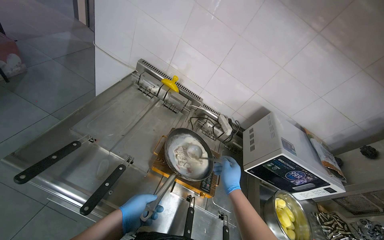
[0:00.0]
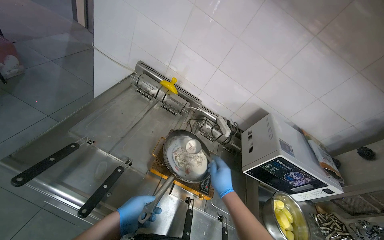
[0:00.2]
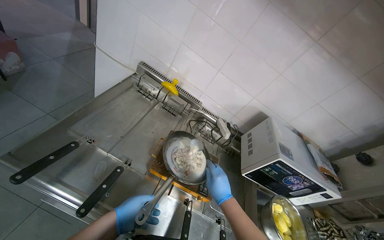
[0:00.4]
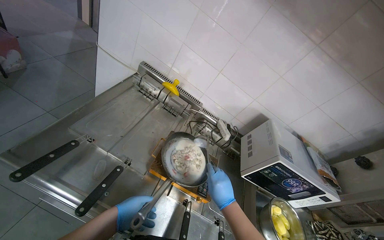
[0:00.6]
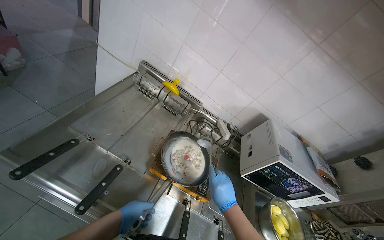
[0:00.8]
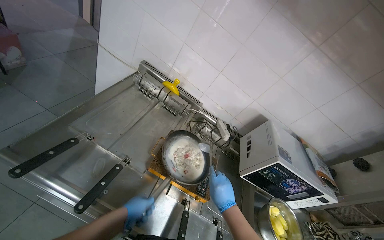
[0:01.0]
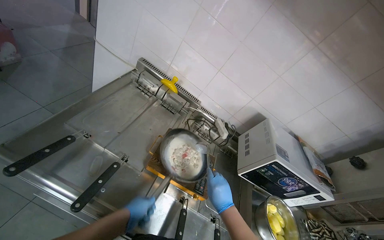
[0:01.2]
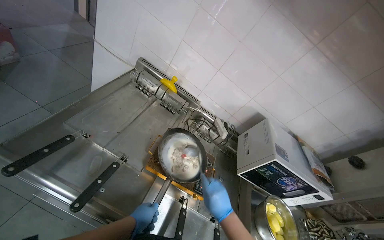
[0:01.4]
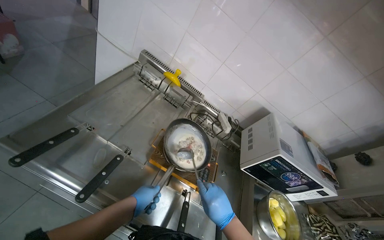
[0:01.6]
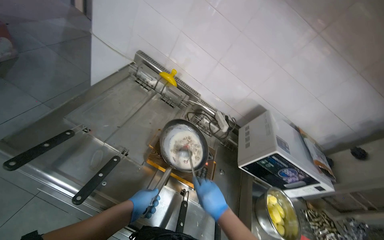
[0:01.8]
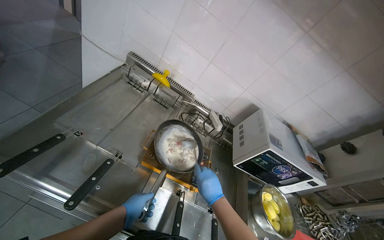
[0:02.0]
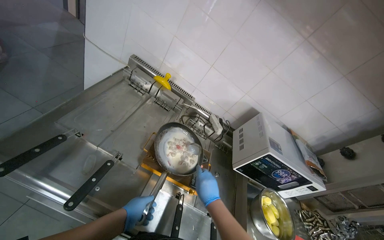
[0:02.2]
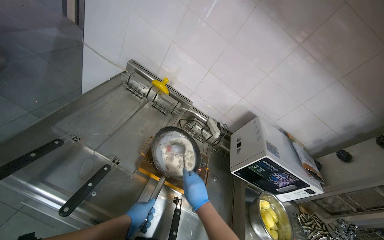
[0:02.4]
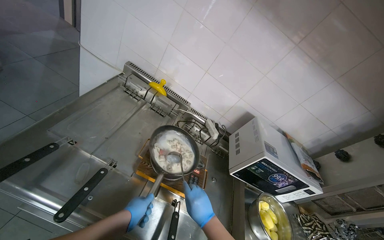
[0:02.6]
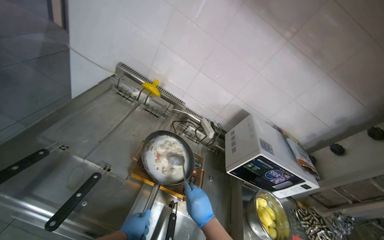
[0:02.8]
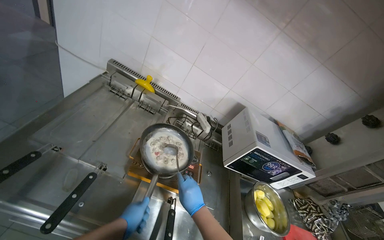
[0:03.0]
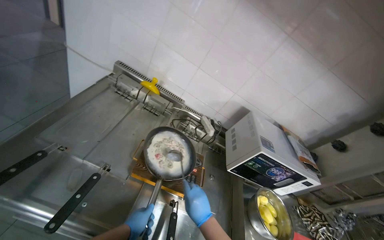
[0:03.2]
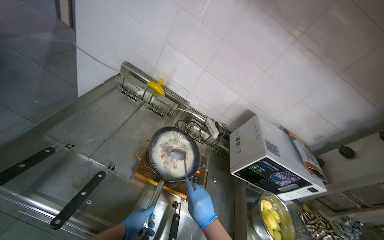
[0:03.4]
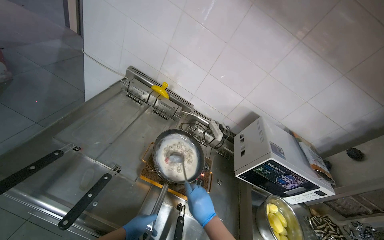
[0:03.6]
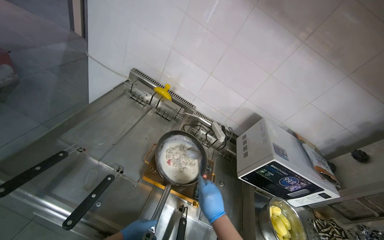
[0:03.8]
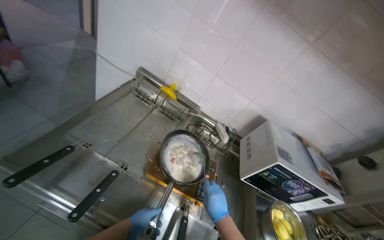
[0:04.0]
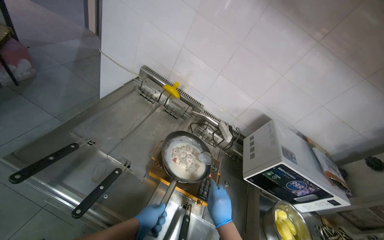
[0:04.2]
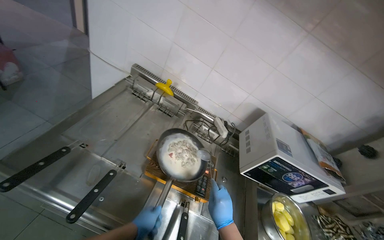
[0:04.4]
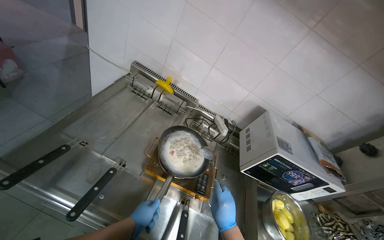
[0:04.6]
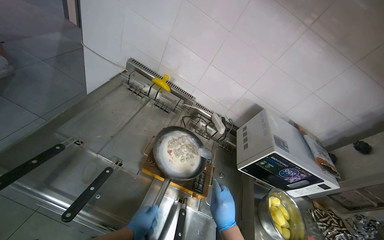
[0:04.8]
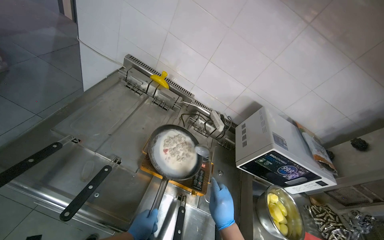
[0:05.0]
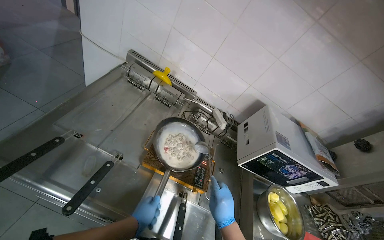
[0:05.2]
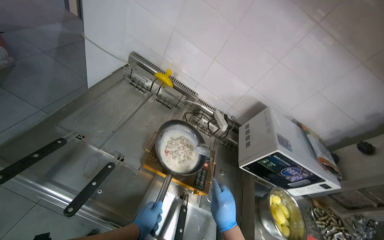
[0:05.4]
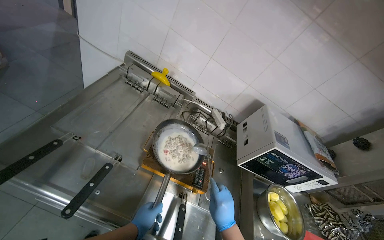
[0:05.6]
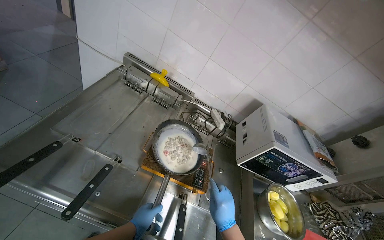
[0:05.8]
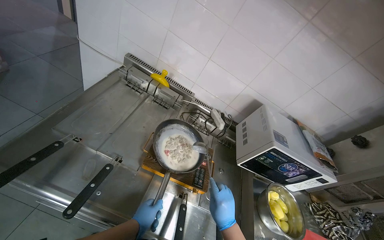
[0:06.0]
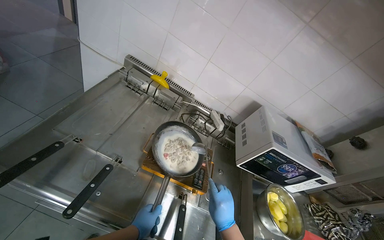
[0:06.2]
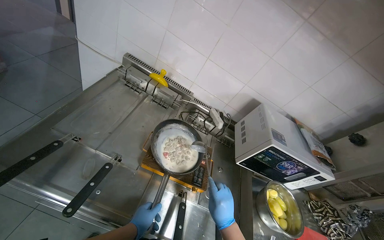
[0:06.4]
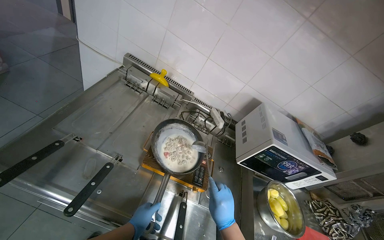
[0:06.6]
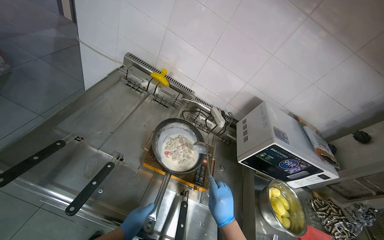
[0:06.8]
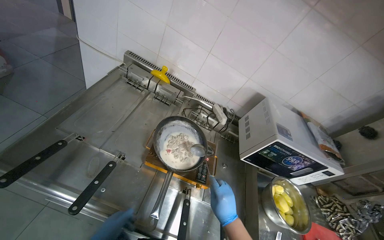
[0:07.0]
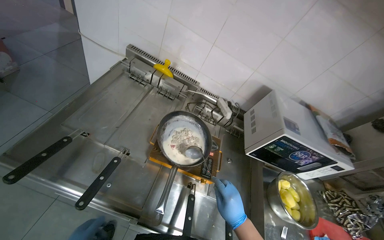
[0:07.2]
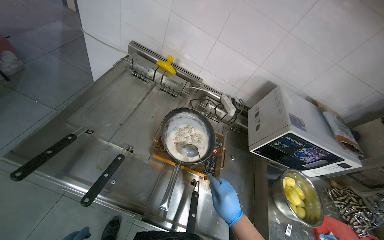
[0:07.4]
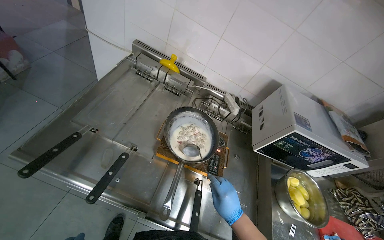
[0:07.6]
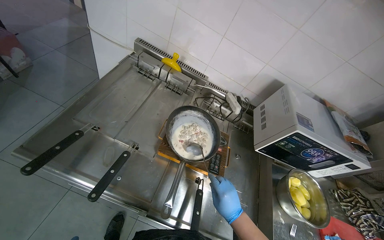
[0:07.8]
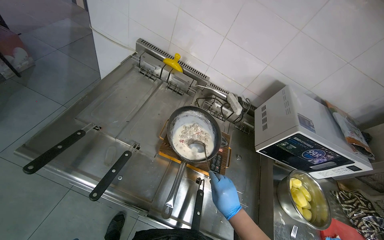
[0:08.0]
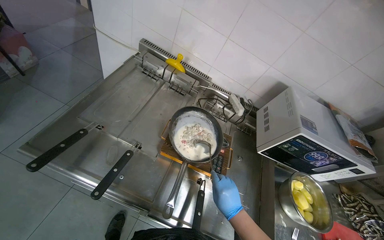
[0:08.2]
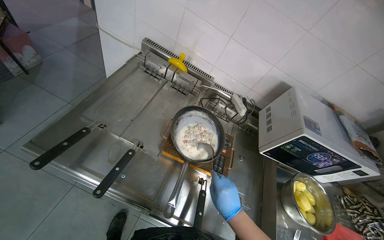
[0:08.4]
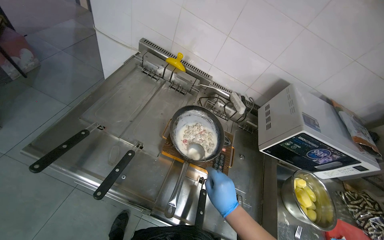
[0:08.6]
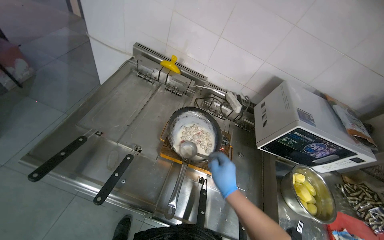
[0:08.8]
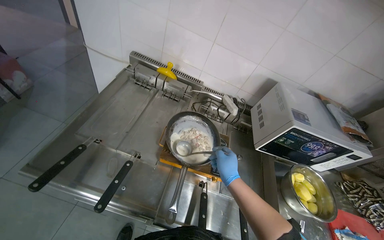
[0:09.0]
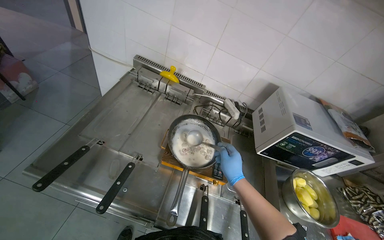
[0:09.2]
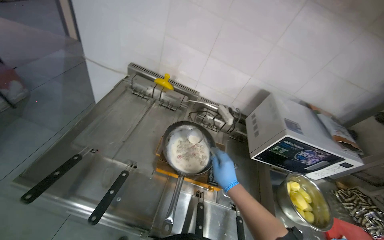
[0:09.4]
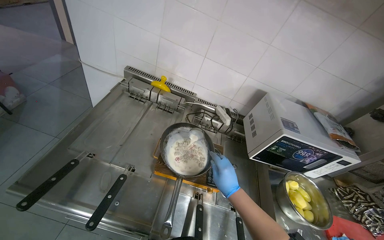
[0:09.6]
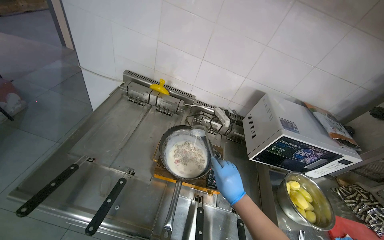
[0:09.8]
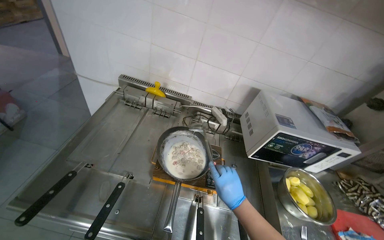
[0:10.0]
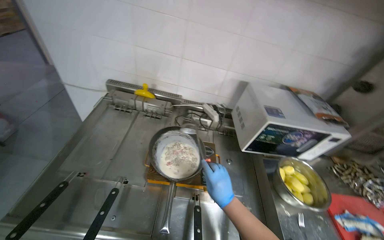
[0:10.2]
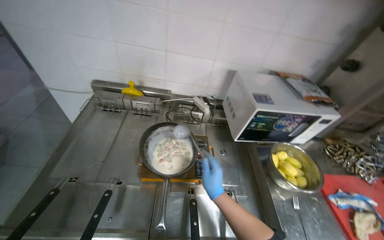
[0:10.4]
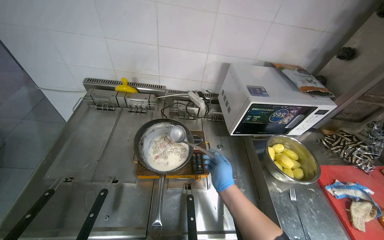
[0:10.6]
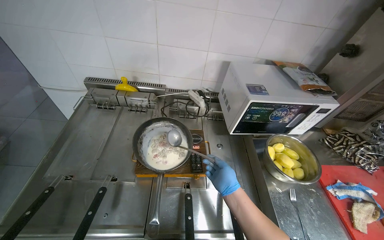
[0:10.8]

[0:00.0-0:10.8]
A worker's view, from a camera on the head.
Job: cooking food.
The whole recording: Cooking ingredients in pan. The worker pours milk and stirs ingredients in a pan on the stove.
0:00.0 to 0:01.6: The right hand travels nearer to the camera by about 10 cm.
0:01.6 to 0:03.0: The hands stay close to where they were, moving slightly.
0:04.6 to 0:06.2: The hands make small movements and keep their place.
0:07.8 to 0:09.2: The right hand shifts about 10 cm up the picture.
0:09.2 to 0:10.8: The right hand is displaced down the picture by roughly 10 cm.

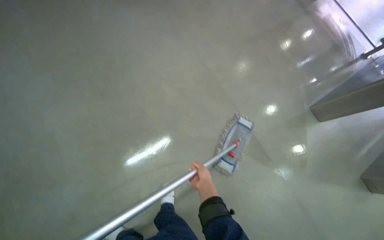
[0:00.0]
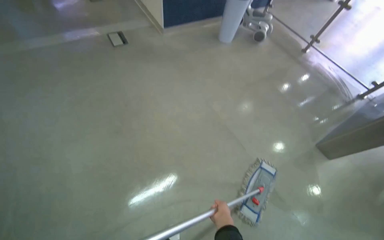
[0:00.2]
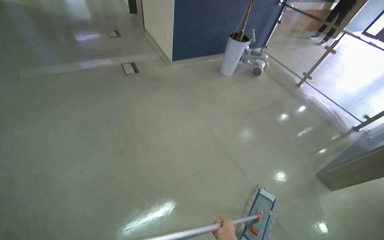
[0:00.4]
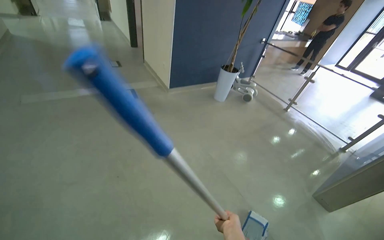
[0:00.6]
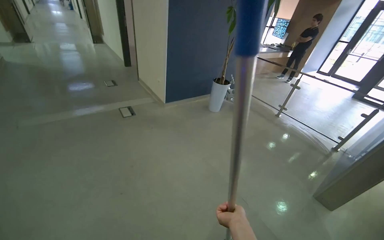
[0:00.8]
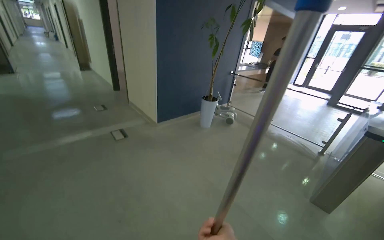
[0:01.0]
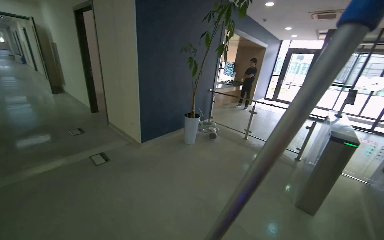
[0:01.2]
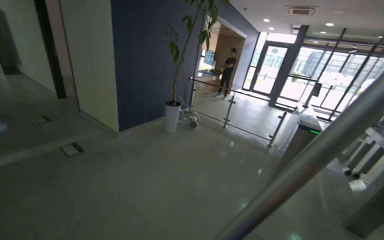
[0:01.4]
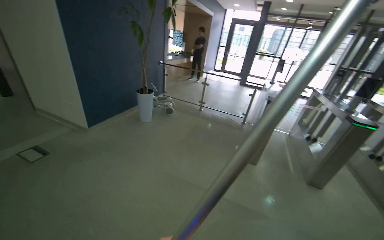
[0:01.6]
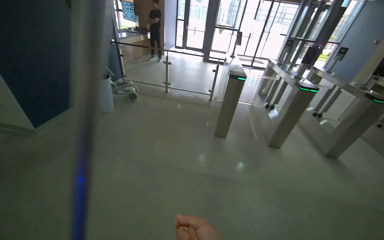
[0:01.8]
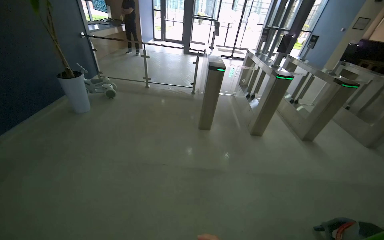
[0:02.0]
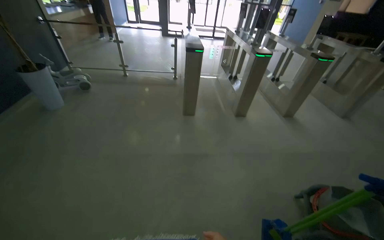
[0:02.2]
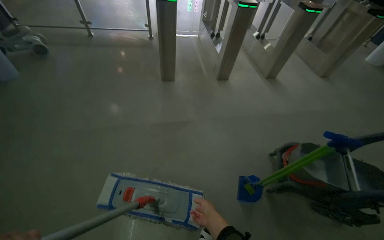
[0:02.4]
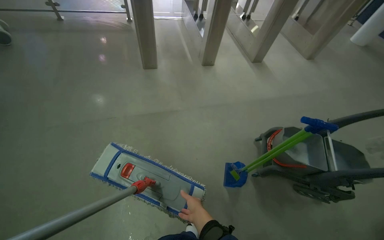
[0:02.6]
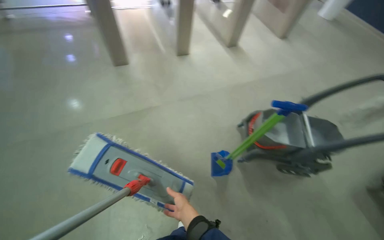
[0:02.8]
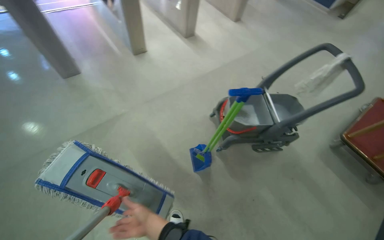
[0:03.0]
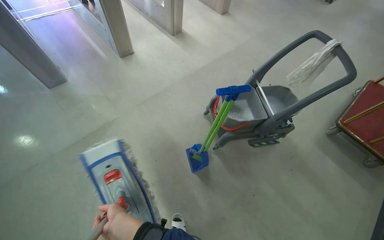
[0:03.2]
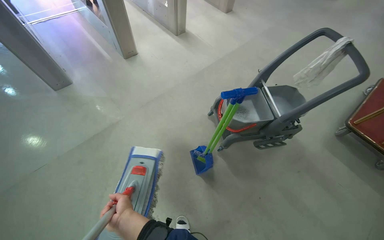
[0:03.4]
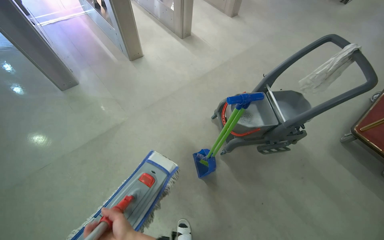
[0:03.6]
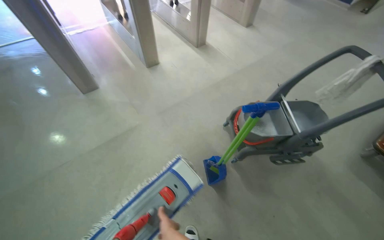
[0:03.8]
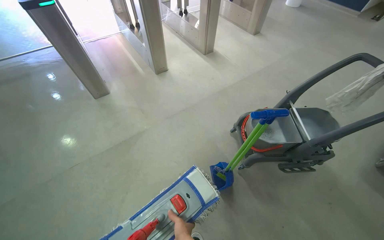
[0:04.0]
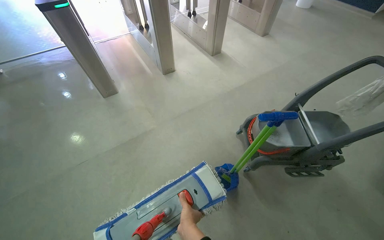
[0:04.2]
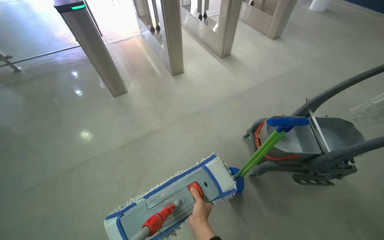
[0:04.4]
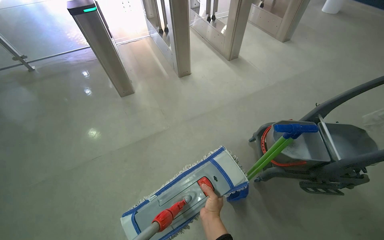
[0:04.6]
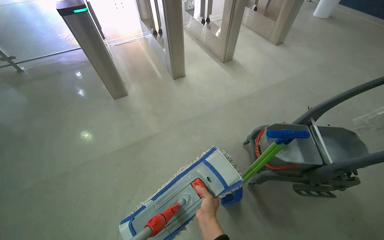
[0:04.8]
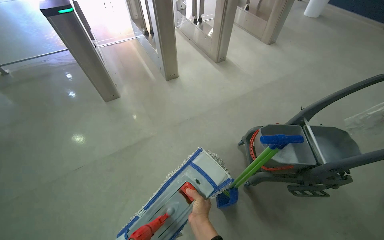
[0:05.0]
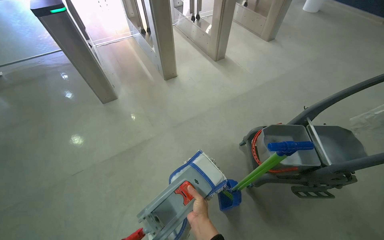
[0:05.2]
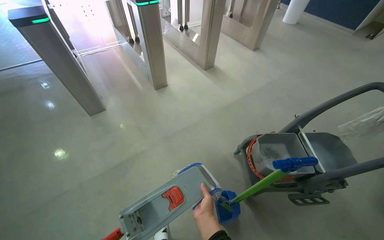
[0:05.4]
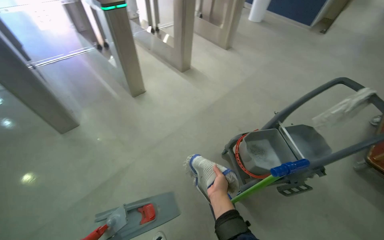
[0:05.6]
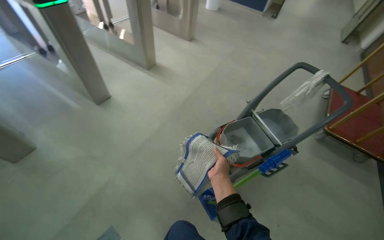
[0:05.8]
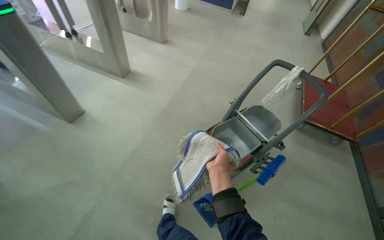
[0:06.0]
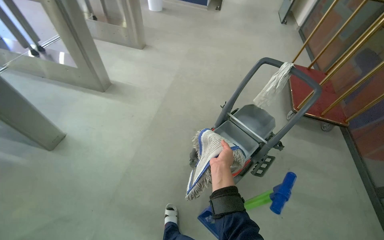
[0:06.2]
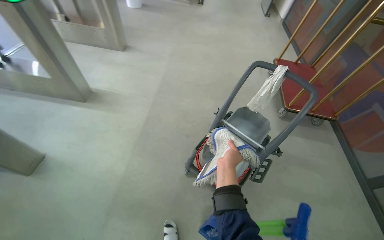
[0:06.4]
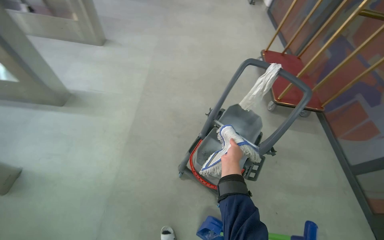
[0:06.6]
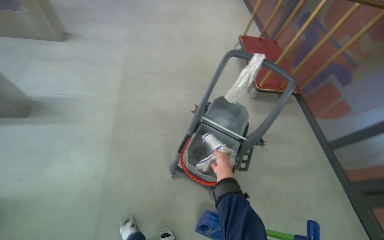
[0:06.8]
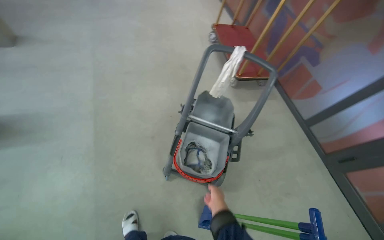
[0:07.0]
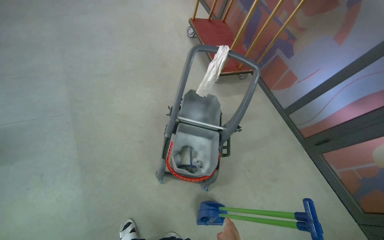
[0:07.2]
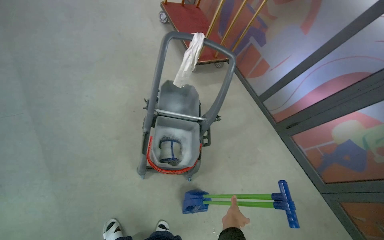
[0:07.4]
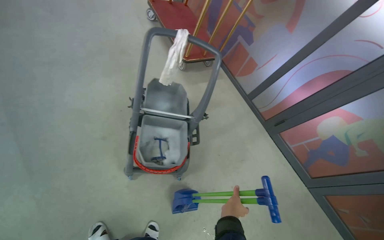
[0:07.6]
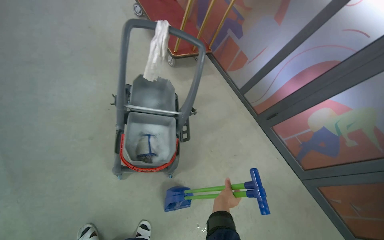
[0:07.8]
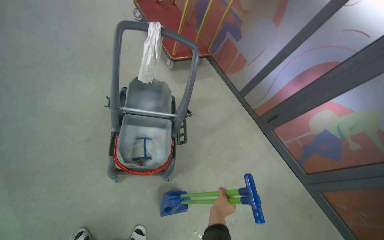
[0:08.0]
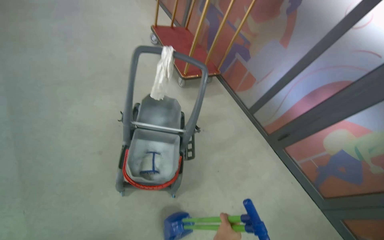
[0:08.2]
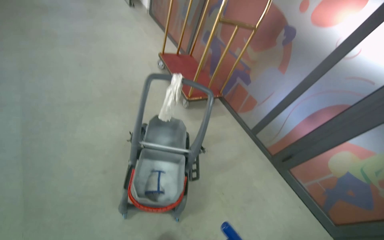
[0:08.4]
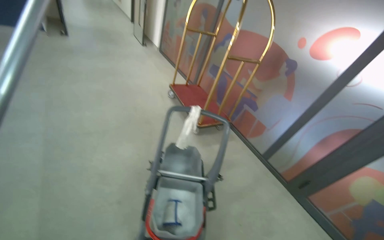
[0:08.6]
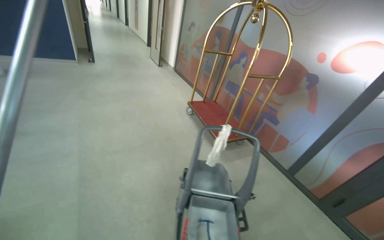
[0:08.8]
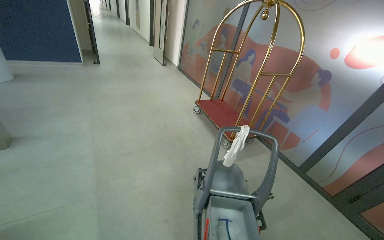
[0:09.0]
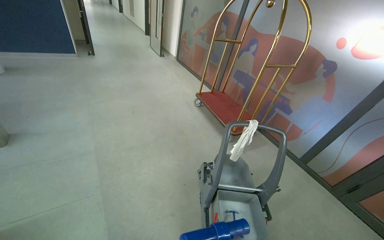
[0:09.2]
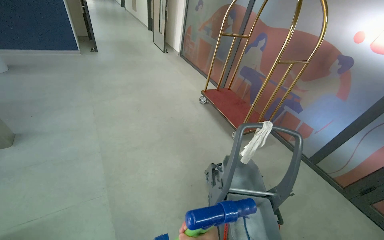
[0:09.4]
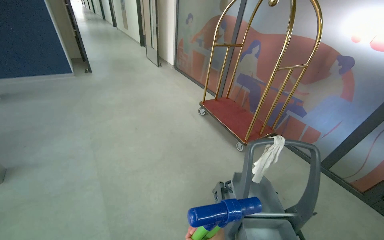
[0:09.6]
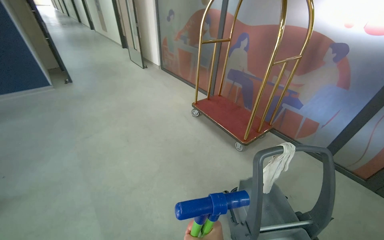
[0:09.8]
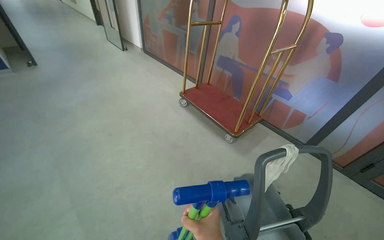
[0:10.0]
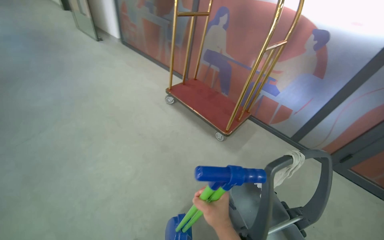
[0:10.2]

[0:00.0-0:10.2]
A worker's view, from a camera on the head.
Job: sweeping floor.
The whole recording: Performing general floor cleaning tasks. The worker detaches the mop, sweeps the floor, moves a luggage cart, and rinses a mop pad.
0:00.0 to 0:01.4: The head travels roughly 60 cm. The camera sweeps to the right, by approximately 25 degrees. The view tilts approximately 40 degrees upward.
0:01.4 to 0:03.0: The camera travels some 40 cm. The head turns to the right by approximately 70 degrees. The wearer looks about 45 degrees further downward.
0:04.4 to 0:05.8: The wearer looks some 30 degrees further to the right.
0:05.8 to 0:07.2: The camera is carried some 70 cm. The wearer's head swings approximately 55 degrees to the right. The wearer looks roughly 15 degrees further downward.
0:07.2 to 0:08.8: The view tips upward by roughly 25 degrees.
0:08.8 to 0:10.2: The camera is carried roughly 70 cm. The head rotates approximately 20 degrees to the right. The view tips downward by some 10 degrees.
